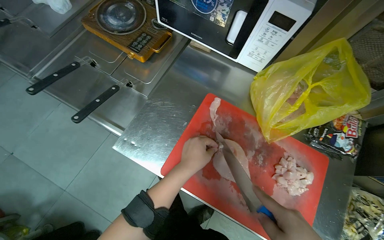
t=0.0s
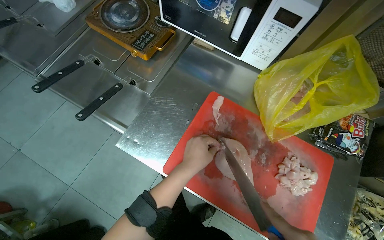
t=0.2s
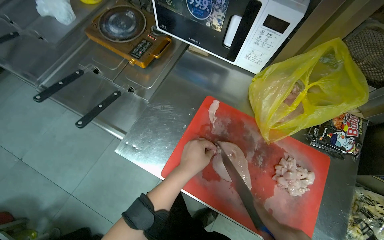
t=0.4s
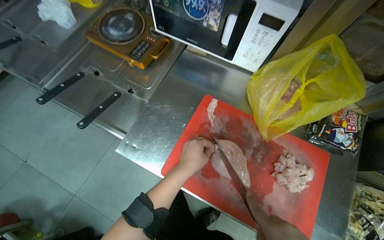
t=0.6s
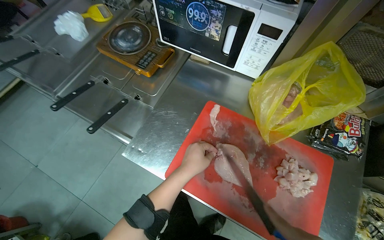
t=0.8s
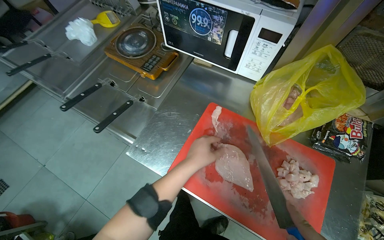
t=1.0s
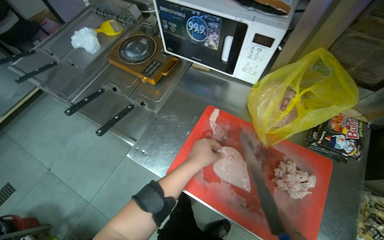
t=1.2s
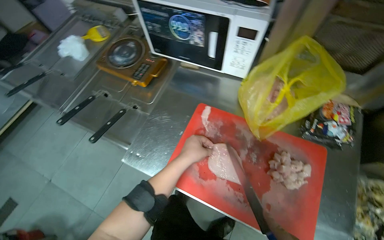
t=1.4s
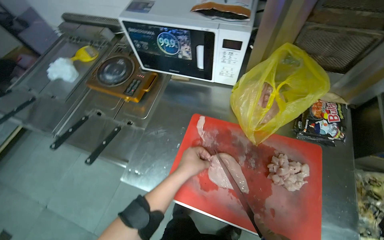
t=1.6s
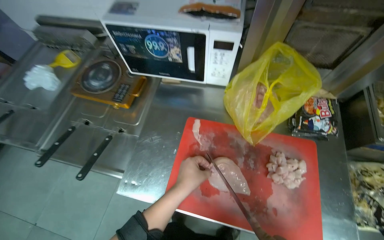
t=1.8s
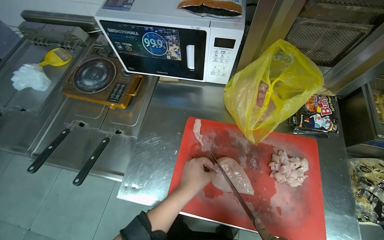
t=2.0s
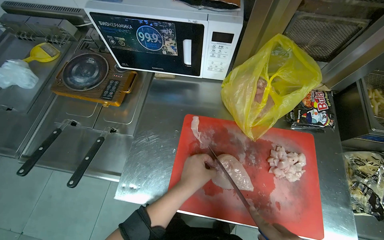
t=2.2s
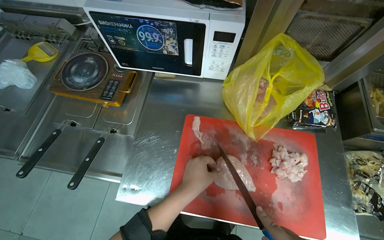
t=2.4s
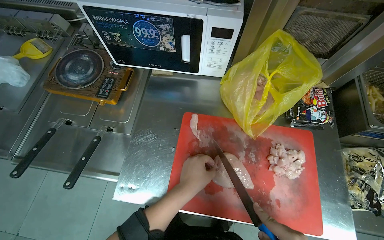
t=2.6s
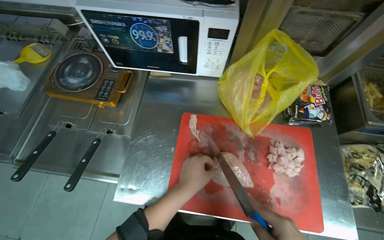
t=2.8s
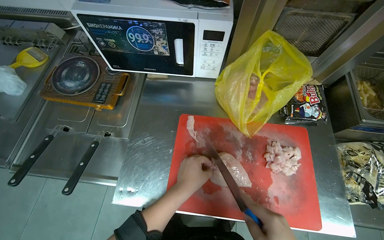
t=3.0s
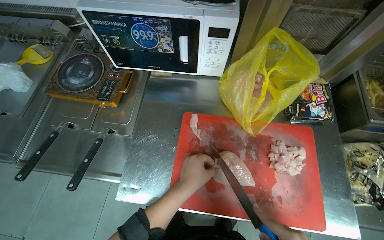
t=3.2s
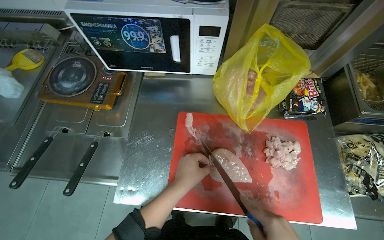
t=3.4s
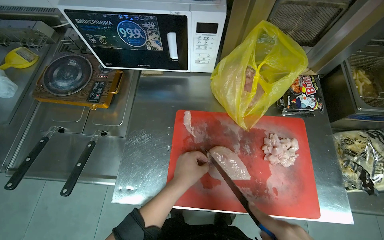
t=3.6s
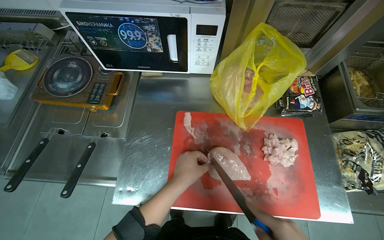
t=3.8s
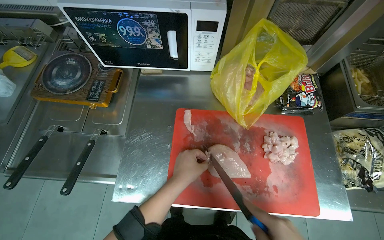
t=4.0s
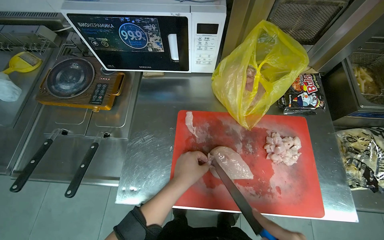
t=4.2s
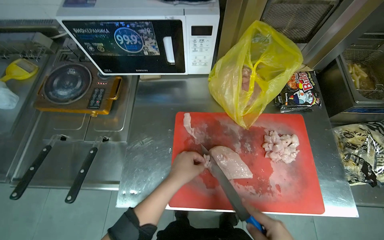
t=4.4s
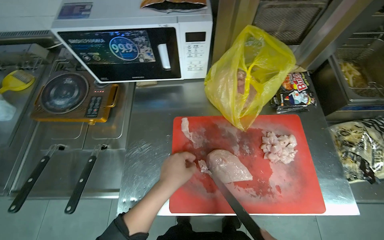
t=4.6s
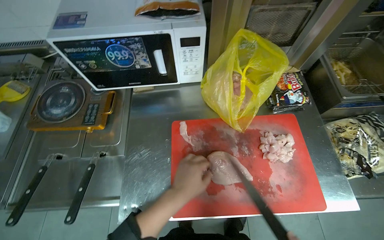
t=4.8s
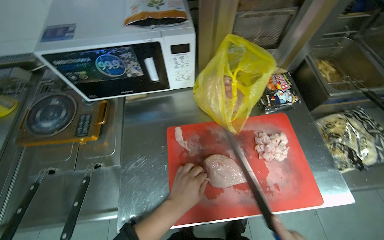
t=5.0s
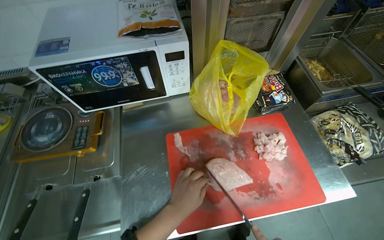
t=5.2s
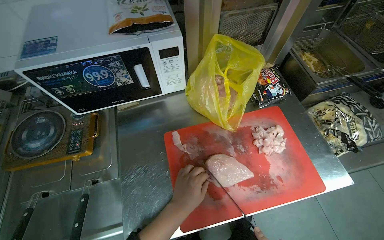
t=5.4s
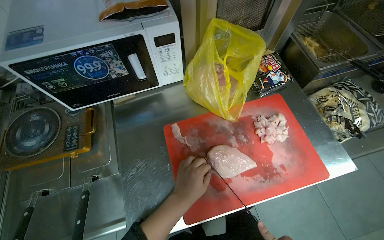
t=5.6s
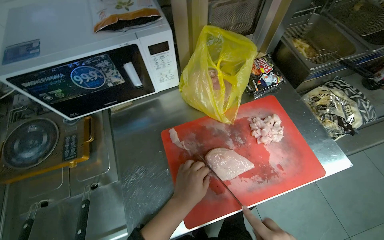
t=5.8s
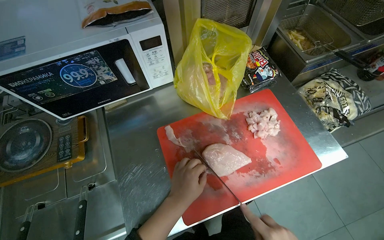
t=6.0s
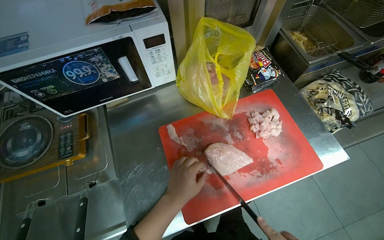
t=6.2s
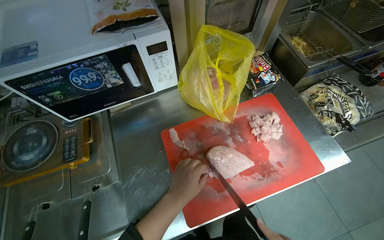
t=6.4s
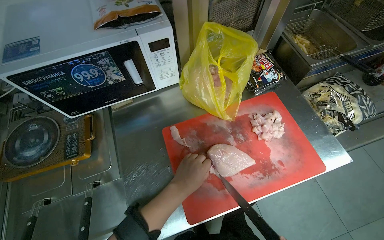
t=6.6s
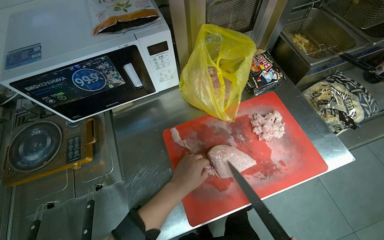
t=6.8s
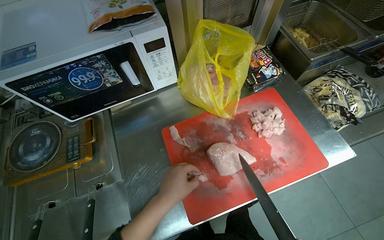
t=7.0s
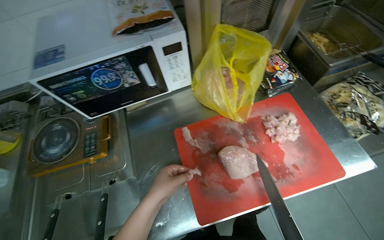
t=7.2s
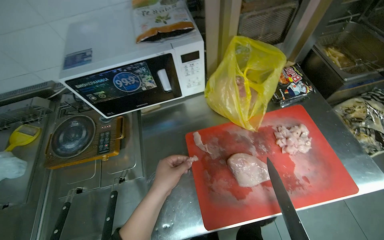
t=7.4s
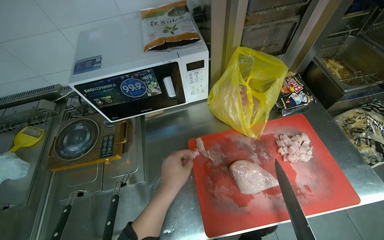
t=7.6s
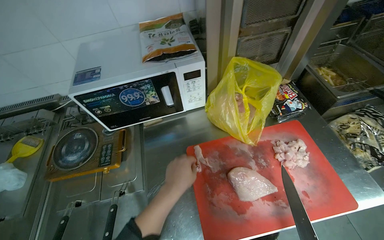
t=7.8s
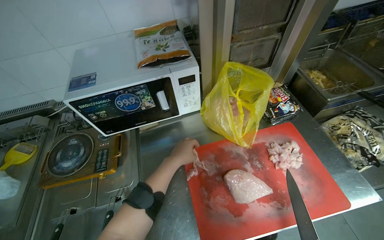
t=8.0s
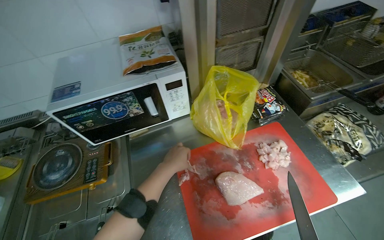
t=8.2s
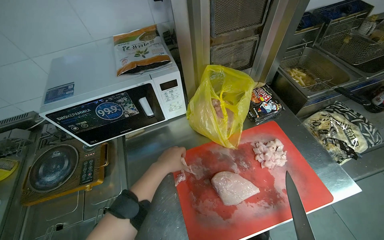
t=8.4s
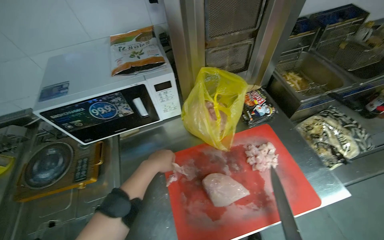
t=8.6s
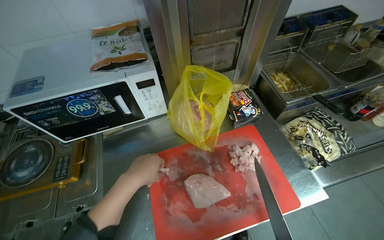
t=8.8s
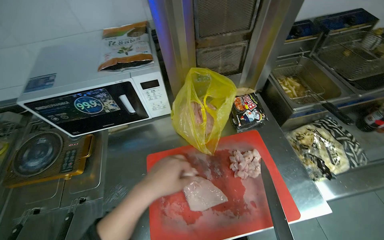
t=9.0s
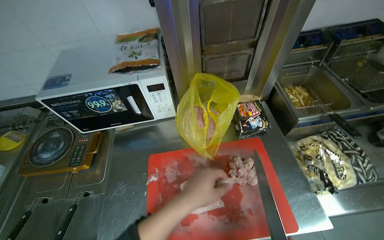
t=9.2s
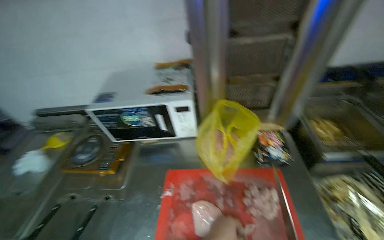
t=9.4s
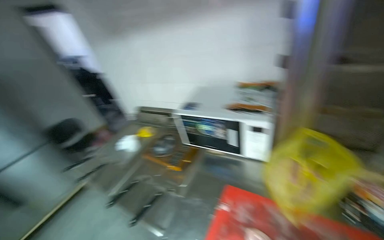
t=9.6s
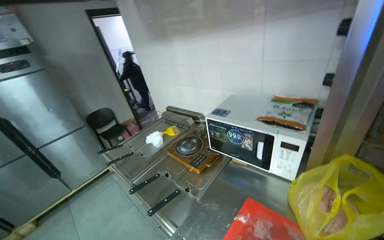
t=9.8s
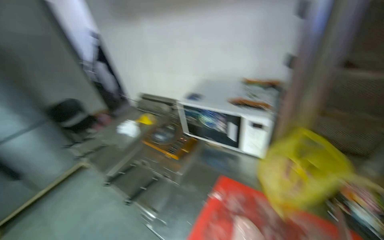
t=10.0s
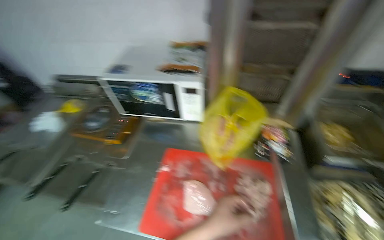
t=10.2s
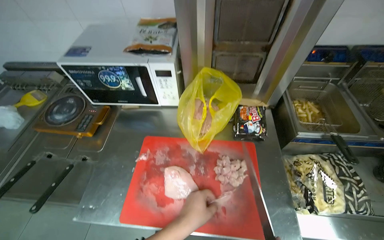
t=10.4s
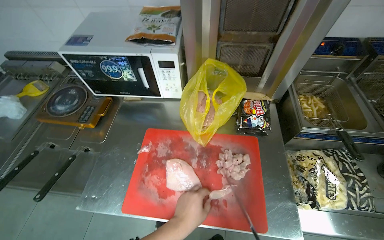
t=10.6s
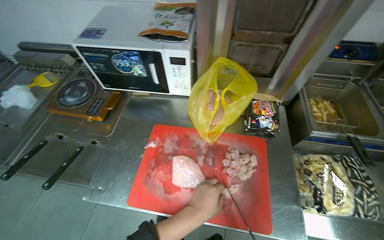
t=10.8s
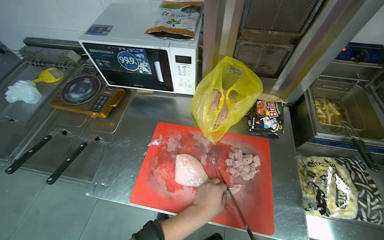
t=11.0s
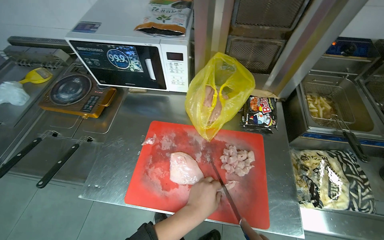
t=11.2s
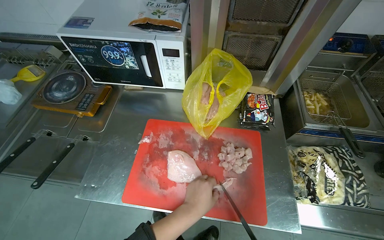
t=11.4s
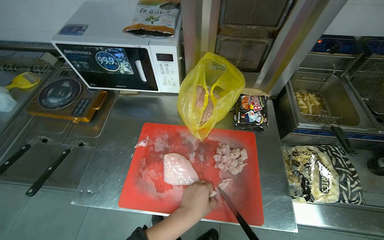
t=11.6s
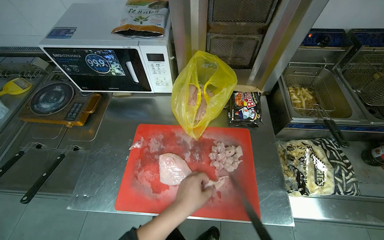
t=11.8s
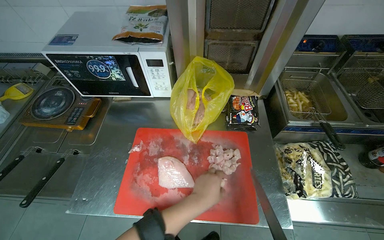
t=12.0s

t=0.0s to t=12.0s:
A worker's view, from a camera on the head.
Job: preparing food.
The whole recording: Cutting chicken on cutting board. The worker removes chicken from a bag and cuts it into pieces on a red cutting board.
t=9.0s to t=10.4s: The wearer's head swings some 20 degrees to the left.

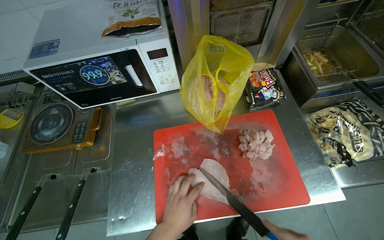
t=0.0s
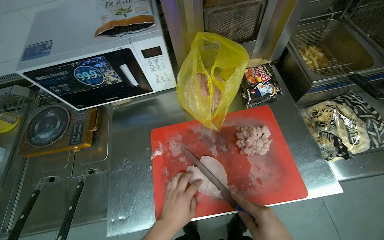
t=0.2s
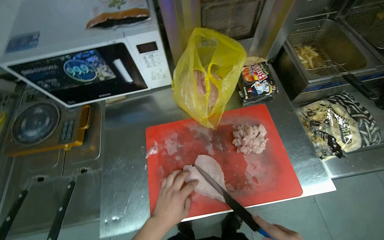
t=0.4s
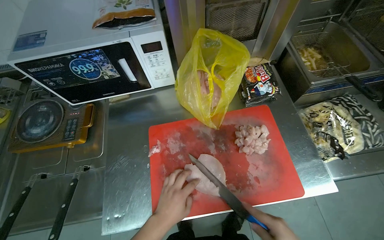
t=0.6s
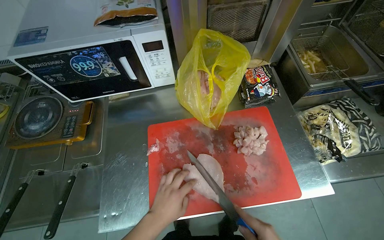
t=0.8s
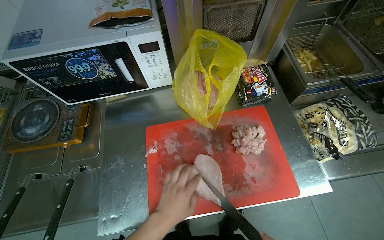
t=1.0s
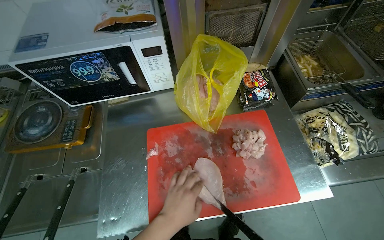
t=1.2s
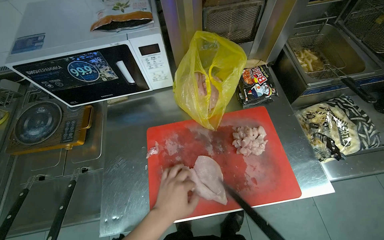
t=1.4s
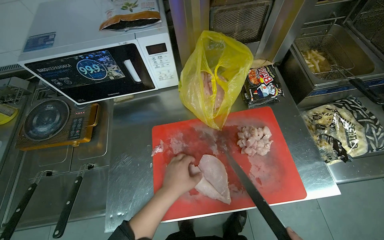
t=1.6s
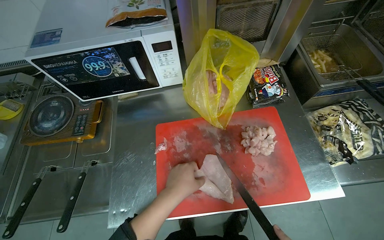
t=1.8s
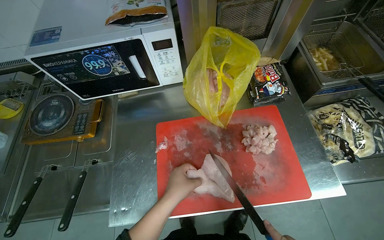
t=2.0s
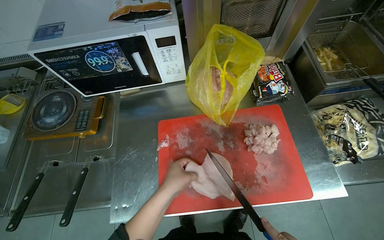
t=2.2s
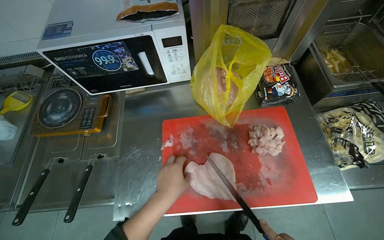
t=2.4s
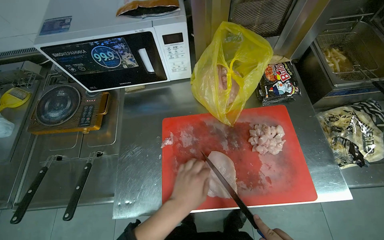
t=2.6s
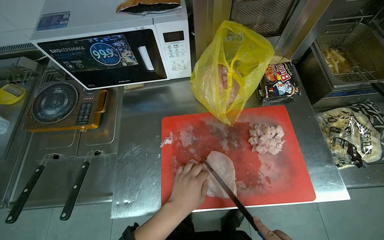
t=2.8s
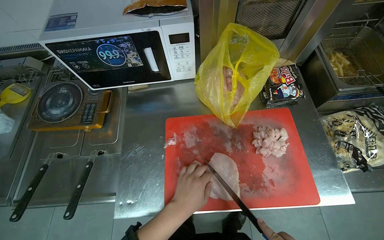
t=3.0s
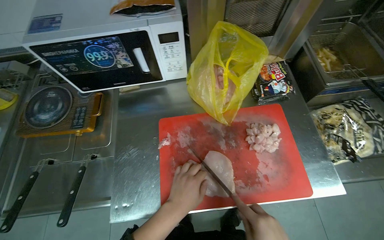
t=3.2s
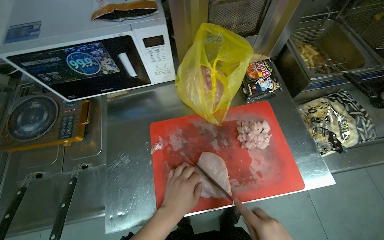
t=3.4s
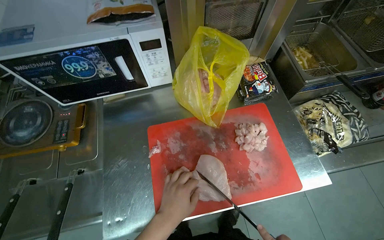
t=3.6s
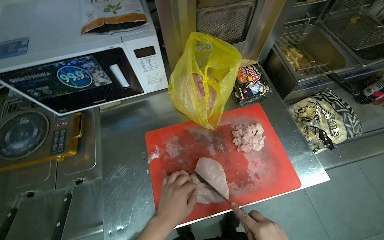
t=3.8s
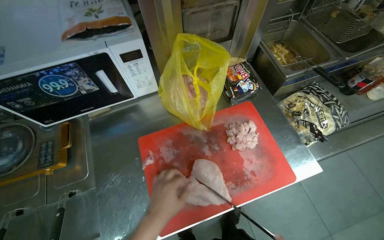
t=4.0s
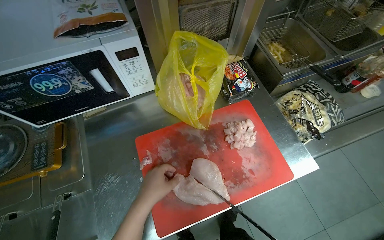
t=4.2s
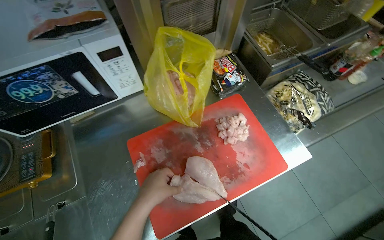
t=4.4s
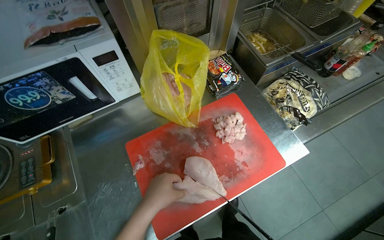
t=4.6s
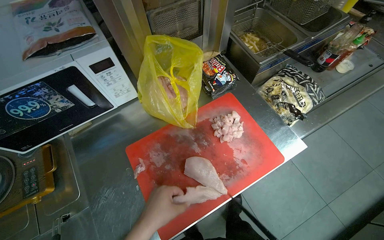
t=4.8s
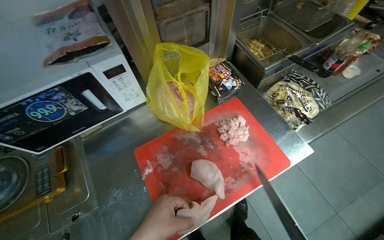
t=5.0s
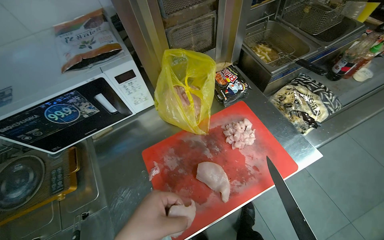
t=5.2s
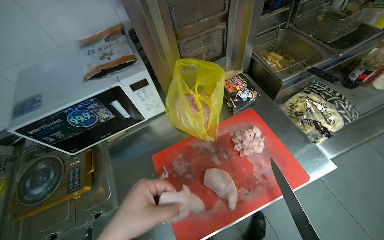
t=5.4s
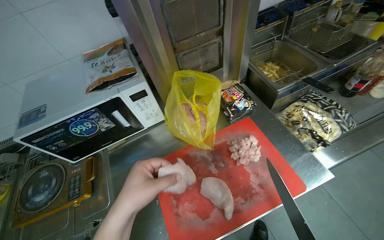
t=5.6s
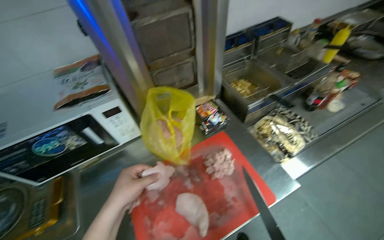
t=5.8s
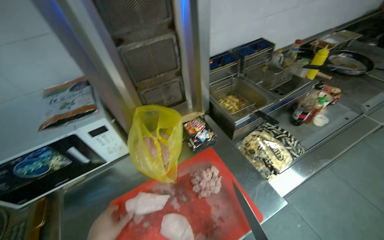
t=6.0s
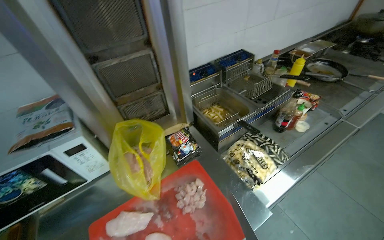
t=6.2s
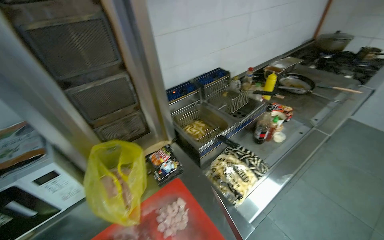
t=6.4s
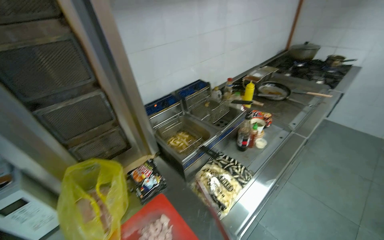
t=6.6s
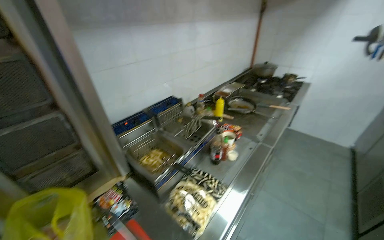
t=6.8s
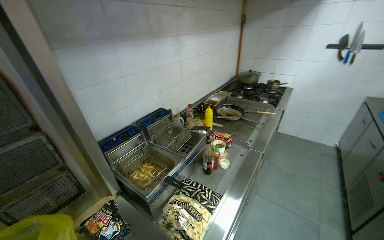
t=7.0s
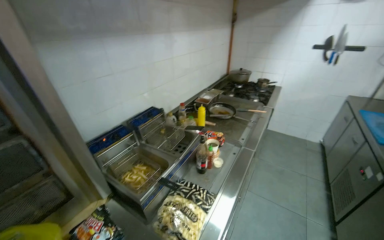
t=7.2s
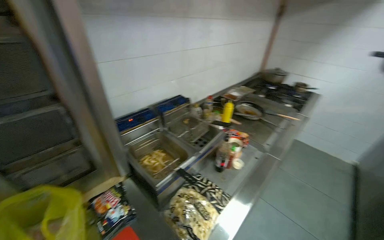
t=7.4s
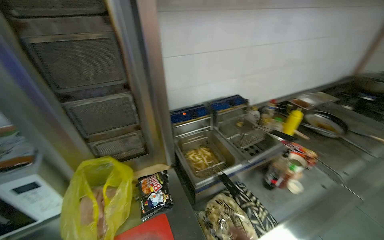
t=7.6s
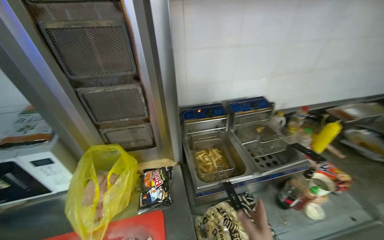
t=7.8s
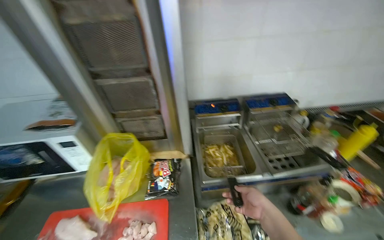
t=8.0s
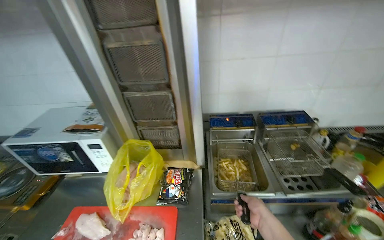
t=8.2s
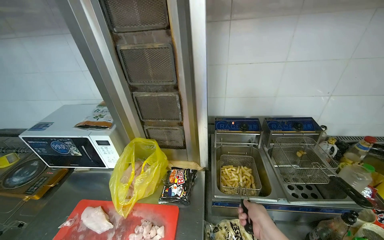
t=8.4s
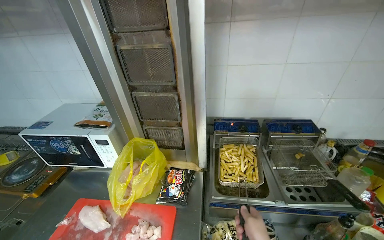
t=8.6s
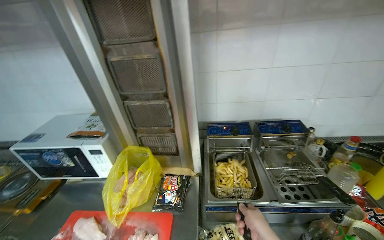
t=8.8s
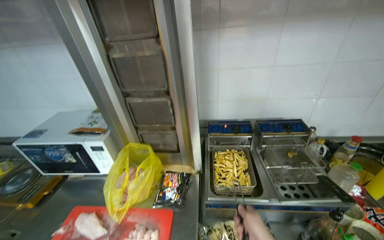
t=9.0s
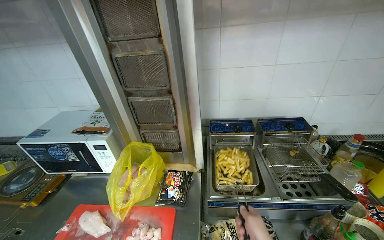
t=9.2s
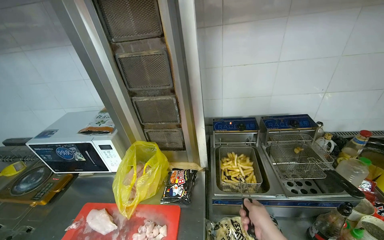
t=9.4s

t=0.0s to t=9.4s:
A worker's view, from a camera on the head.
Job: preparing food.
The whole recording: Cutting chicken on cutting board. The worker removes chicken from a bag and cuts it into pieces on a red cutting board.
t=3.2s to t=4.8s: The head rotates approximately 25 degrees to the right.
t=4.8s to t=6.2s: The view tilts roughly 20 degrees upward.
t=6.2s to t=7.8s: The head turns to the left by approximately 20 degrees.
t=7.8s to t=9.4s: The camera is aimed some 15 degrees further to the left.
